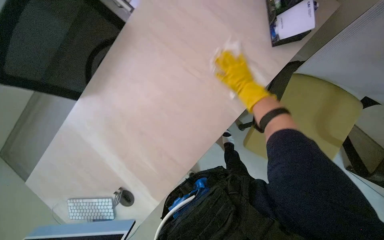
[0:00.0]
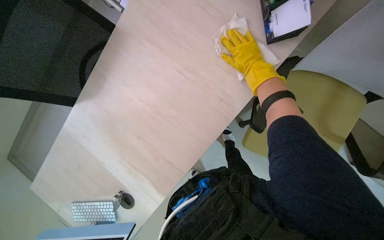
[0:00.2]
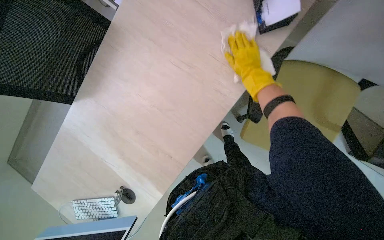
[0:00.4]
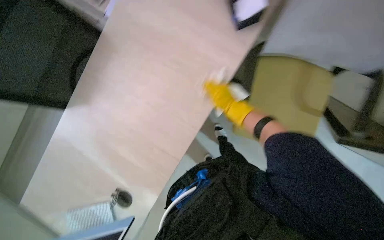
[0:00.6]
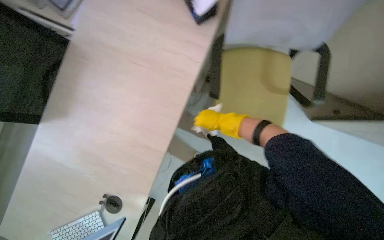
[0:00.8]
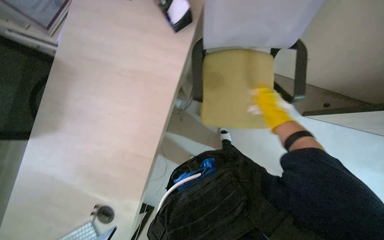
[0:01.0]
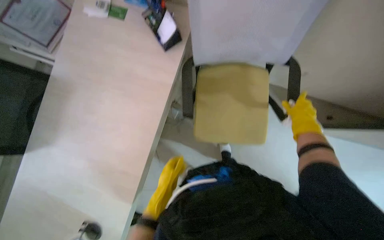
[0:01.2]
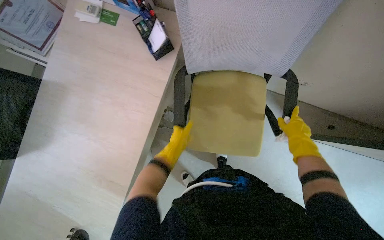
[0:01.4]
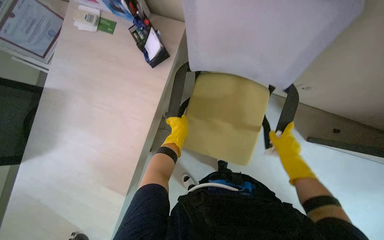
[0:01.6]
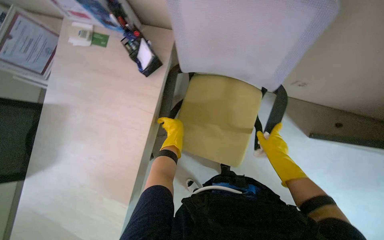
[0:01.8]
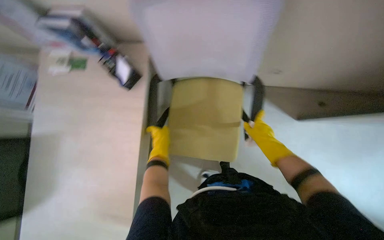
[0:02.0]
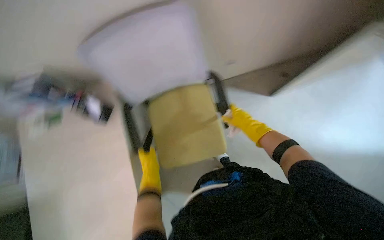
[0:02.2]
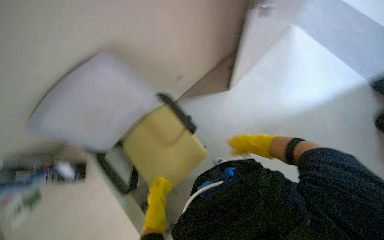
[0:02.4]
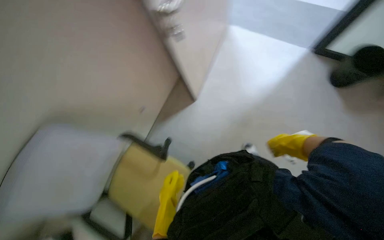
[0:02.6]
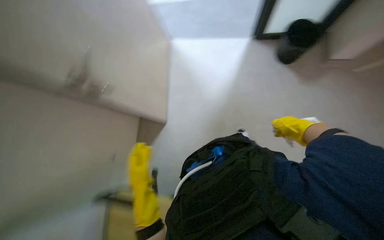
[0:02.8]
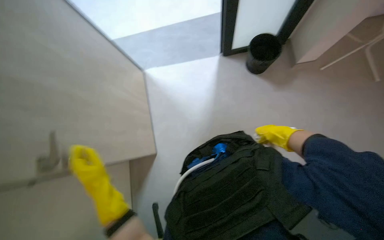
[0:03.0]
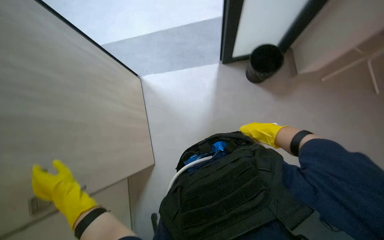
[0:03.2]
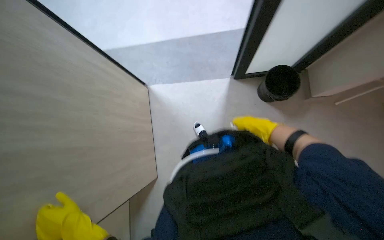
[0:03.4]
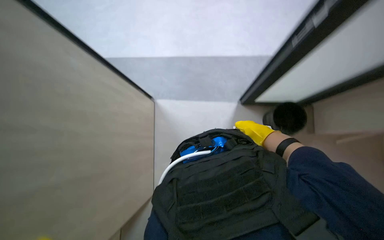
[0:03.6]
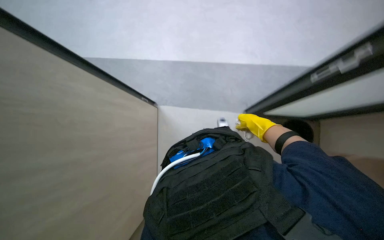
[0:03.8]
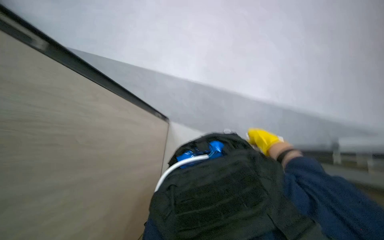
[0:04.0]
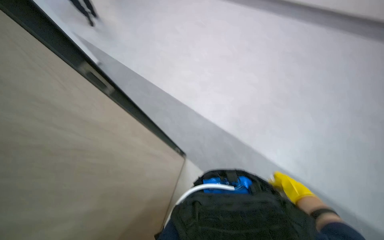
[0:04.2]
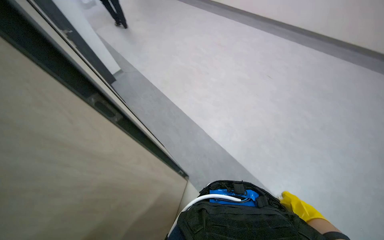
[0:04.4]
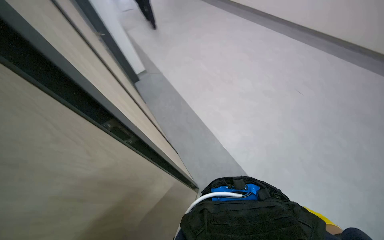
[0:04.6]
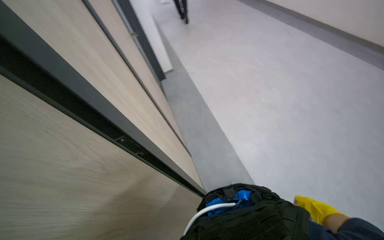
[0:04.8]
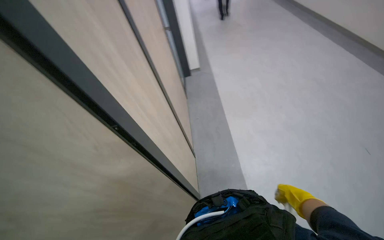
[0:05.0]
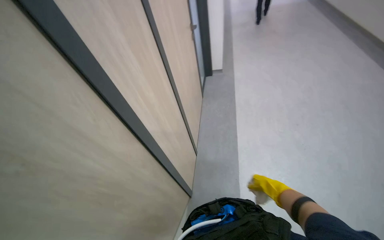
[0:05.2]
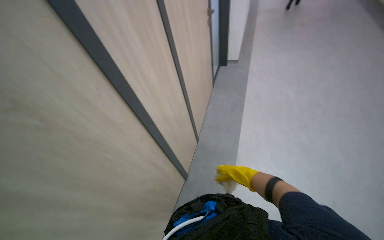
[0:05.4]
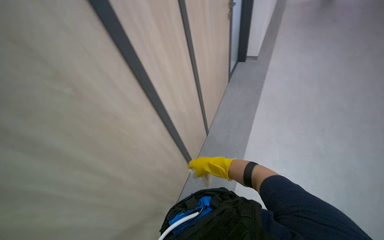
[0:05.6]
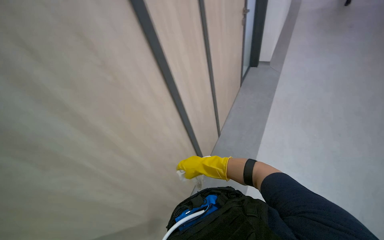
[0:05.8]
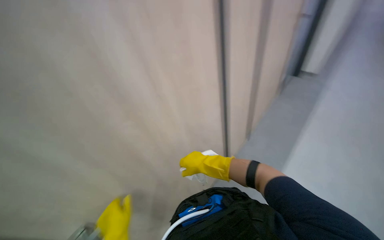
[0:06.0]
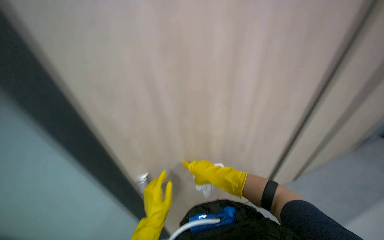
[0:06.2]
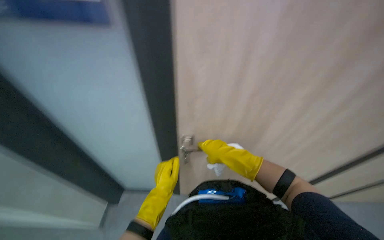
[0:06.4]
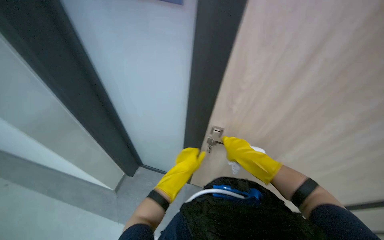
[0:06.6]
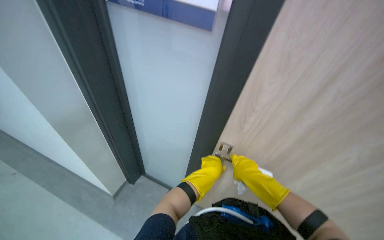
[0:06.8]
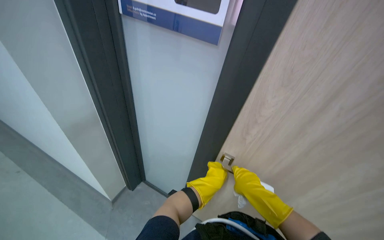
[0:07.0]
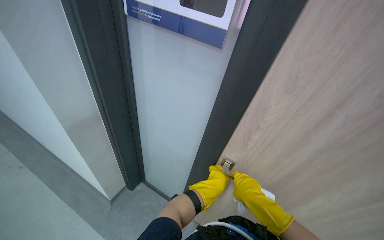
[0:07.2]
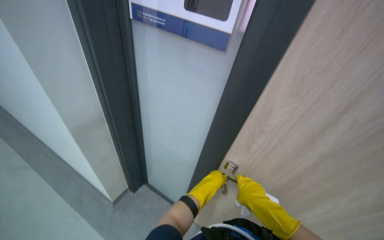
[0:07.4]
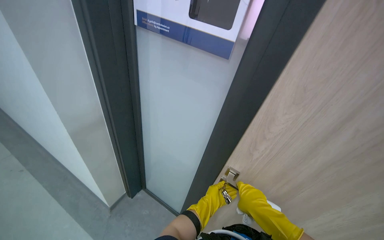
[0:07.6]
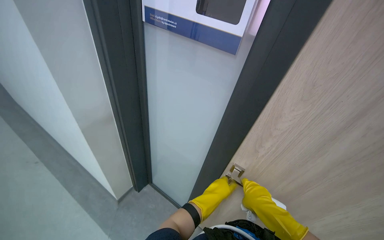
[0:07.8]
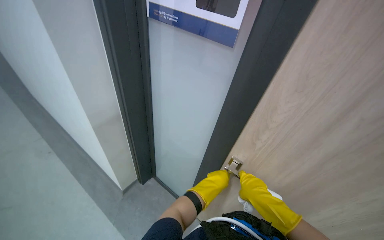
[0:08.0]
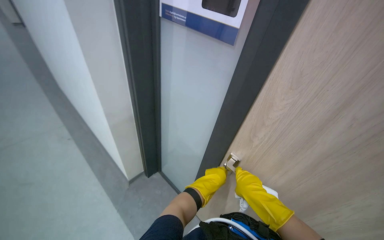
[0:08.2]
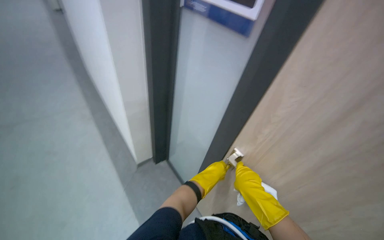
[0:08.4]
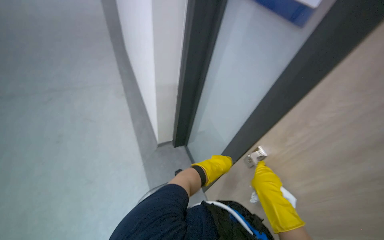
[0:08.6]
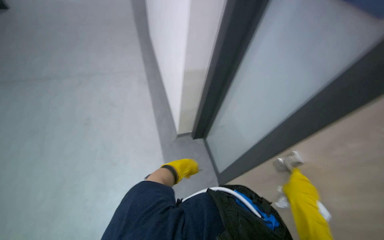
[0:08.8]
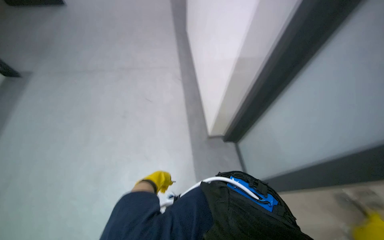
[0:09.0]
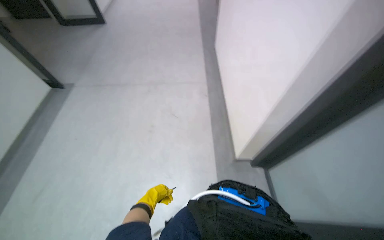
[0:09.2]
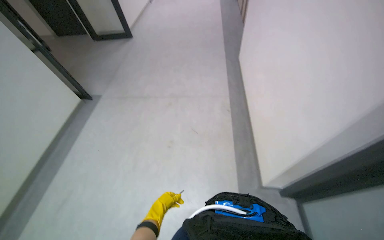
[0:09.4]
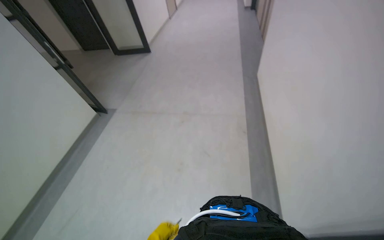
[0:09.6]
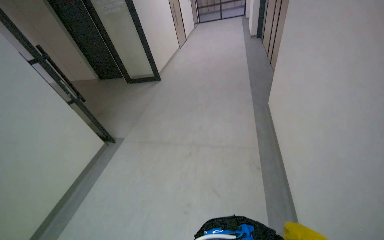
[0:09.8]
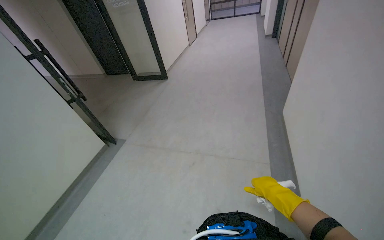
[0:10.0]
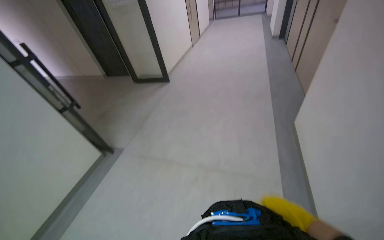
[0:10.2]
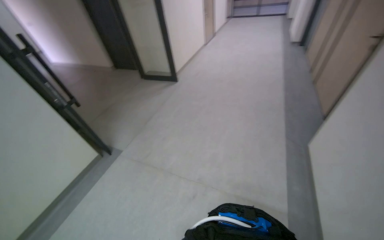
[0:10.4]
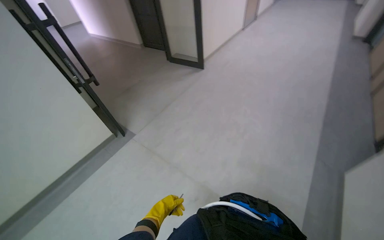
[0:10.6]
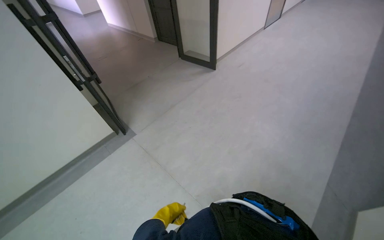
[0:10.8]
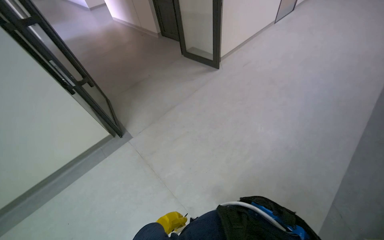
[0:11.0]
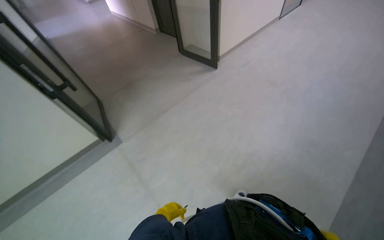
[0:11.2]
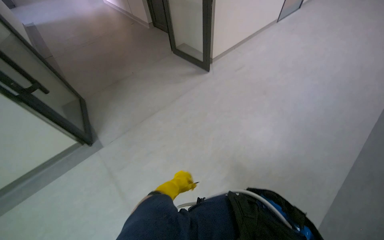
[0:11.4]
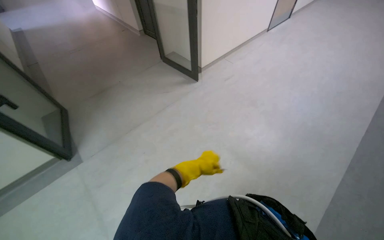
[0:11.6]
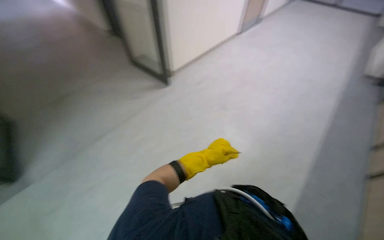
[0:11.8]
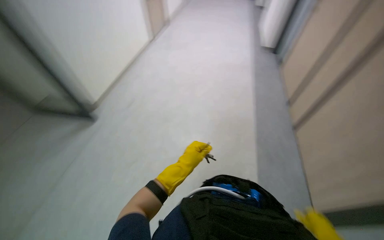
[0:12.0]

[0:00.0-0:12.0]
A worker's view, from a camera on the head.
Job: wiping surfaces.
The whole recording: Wiping office desk surface. The worker wipes the surface of an office desk with a white cloth.
0:01.6 to 0:03.0: The wearer's head swings roughly 85 degrees to the right. The view tips upward by some 15 degrees.
0:03.0 to 0:04.4: The view tips upward by approximately 30 degrees. The scene turns about 30 degrees clockwise in the picture.
0:06.0 to 0:07.6: The head turns to the left by approximately 30 degrees.
0:07.6 to 0:09.0: The wearer's head swings roughly 55 degrees to the left.
0:09.0 to 0:10.4: The head travels approximately 90 cm. The wearer's head swings roughly 30 degrees to the left. The camera pitches upward, by some 15 degrees.
0:10.4 to 0:12.0: The camera is carried about 1.5 m.

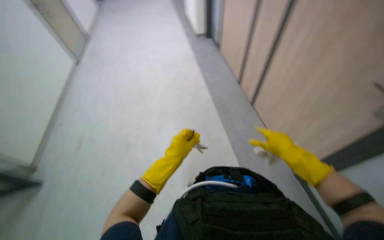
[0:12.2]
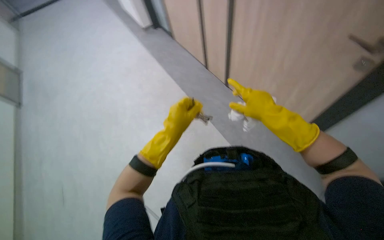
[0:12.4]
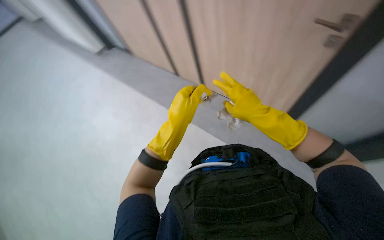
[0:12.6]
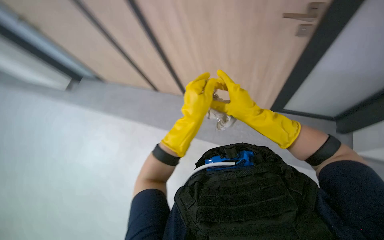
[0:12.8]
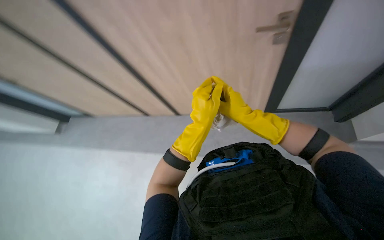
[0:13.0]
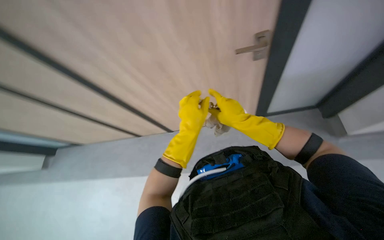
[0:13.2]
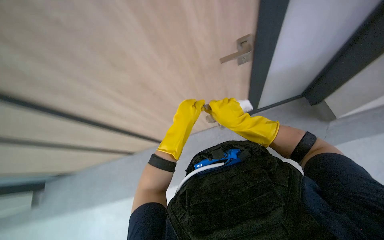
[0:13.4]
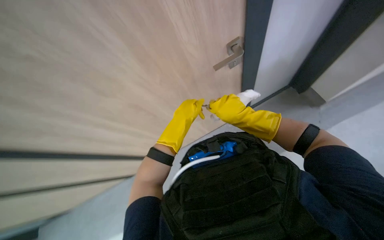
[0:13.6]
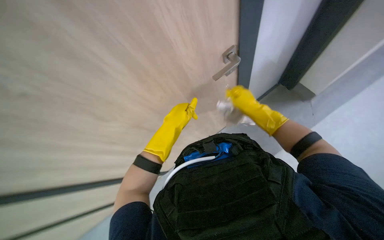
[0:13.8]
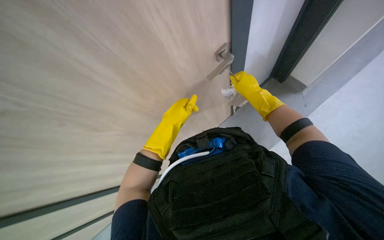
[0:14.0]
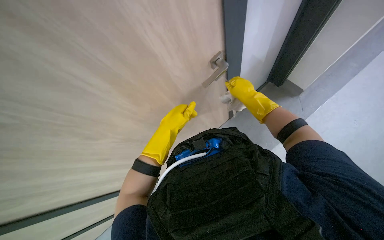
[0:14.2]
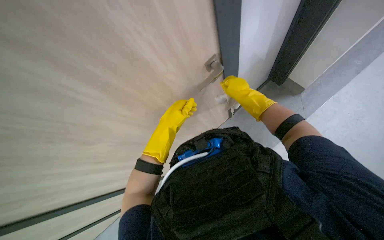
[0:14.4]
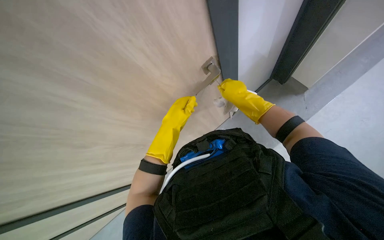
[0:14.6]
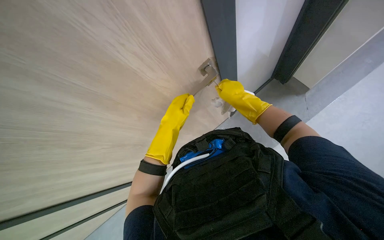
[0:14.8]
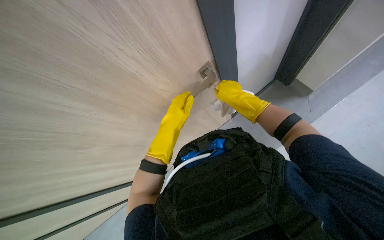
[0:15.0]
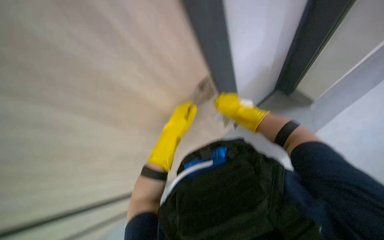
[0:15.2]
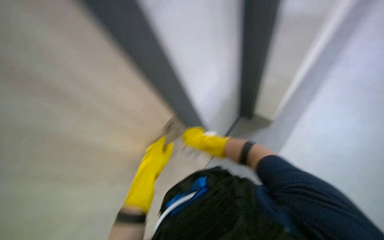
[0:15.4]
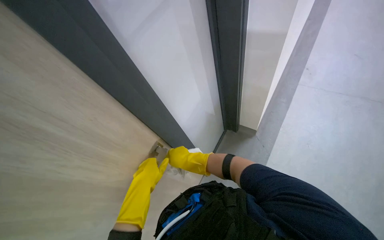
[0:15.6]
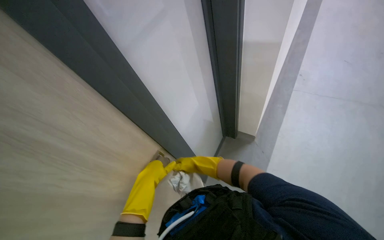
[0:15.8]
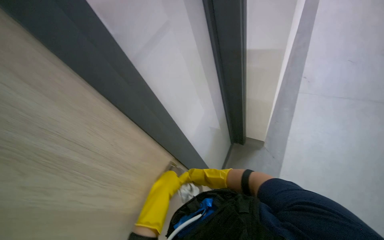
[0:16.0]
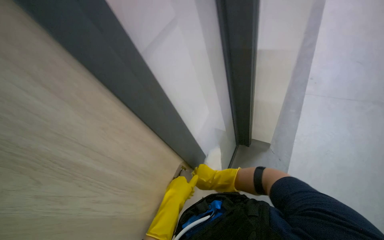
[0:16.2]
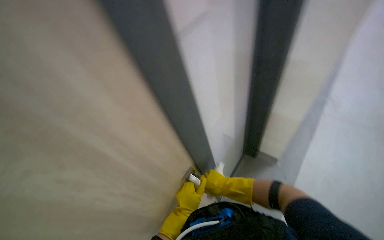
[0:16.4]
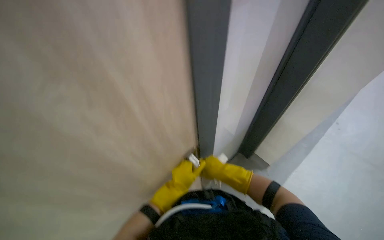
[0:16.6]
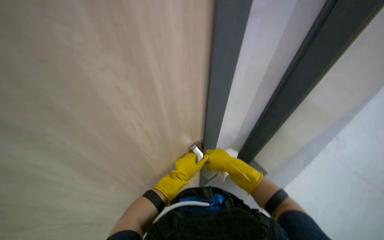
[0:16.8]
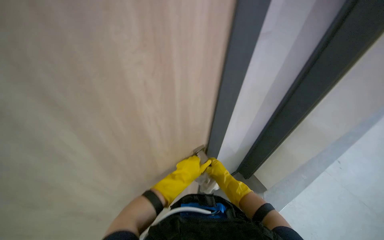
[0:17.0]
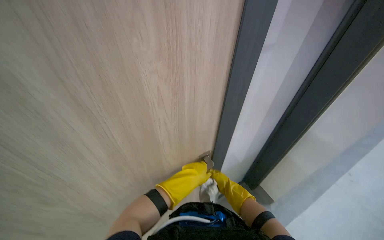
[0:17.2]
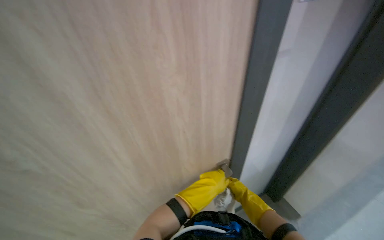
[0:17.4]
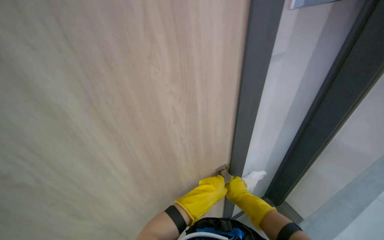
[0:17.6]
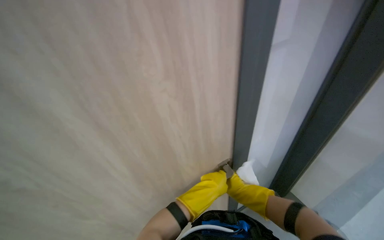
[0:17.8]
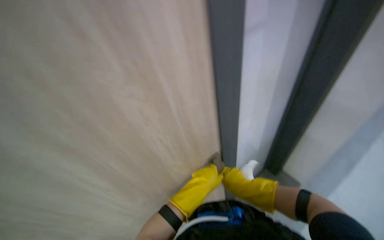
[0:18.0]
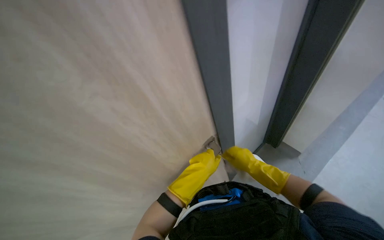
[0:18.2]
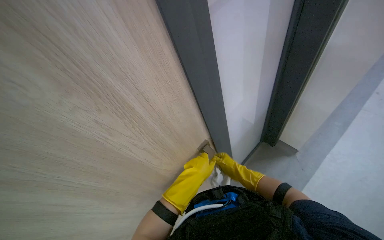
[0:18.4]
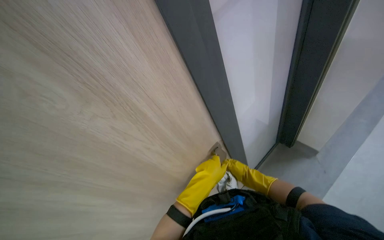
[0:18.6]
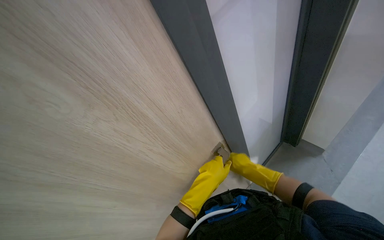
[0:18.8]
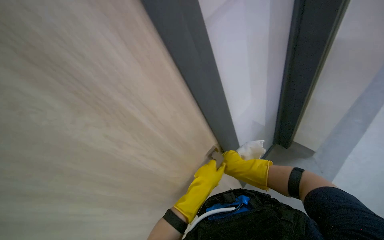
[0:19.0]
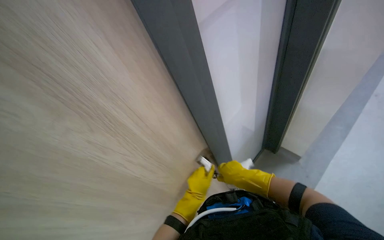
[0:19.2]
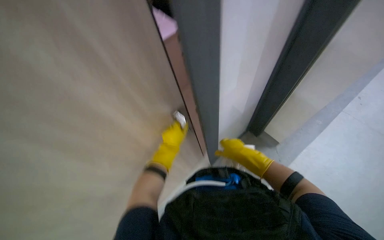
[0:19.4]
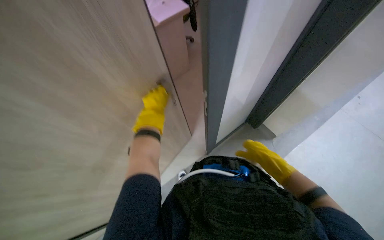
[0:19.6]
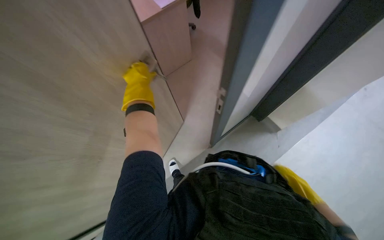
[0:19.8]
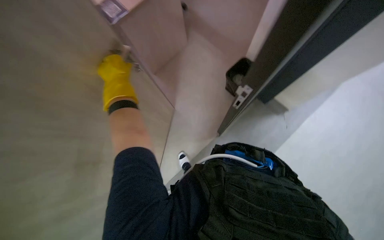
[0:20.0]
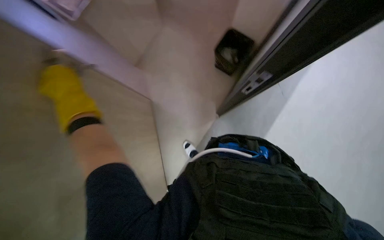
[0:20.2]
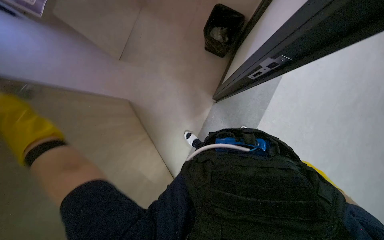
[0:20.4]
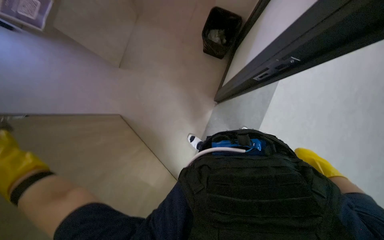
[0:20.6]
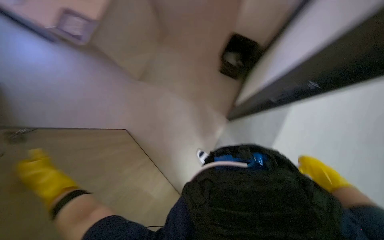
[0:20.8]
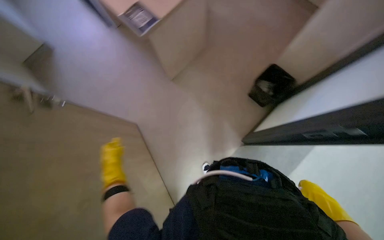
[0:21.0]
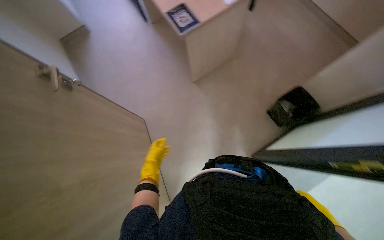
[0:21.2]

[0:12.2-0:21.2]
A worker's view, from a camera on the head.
Job: wiping surfaces.
The whole recording: Wiping office desk surface. The worker wipes the surface of an office desk with a white cloth.
0:12.2 to 0:13.8: The wearer's head swings approximately 20 degrees to the right. The left hand heads up the picture, covering about 15 cm, while the right hand travels up the picture by roughly 10 cm.
0:13.8 to 0:15.2: The hands are busy where they are.
0:16.6 to 0:18.2: The left hand moves nearer and farther over approximately 15 cm, changing direction 2 times.
0:18.2 to 0:19.8: The wearer looks about 15 degrees further downward.
